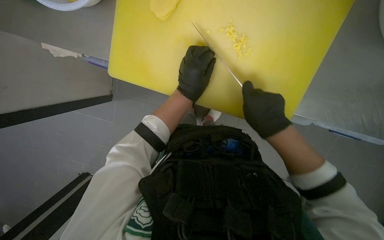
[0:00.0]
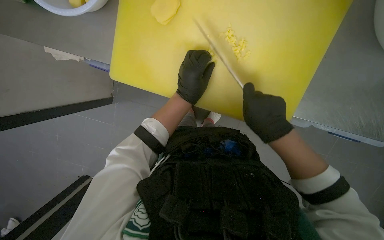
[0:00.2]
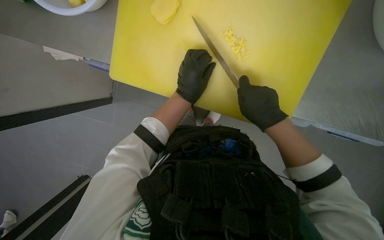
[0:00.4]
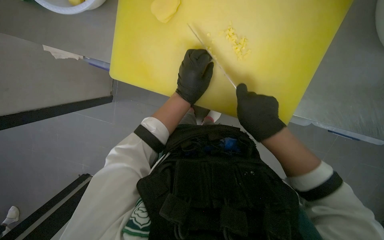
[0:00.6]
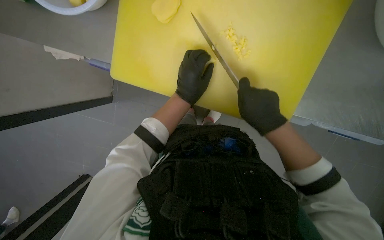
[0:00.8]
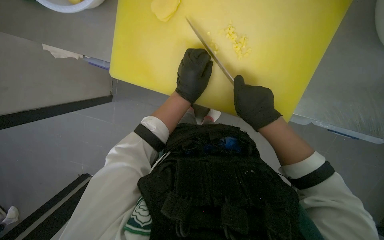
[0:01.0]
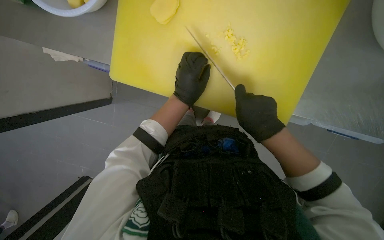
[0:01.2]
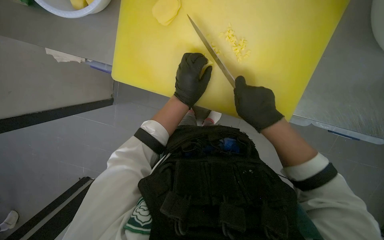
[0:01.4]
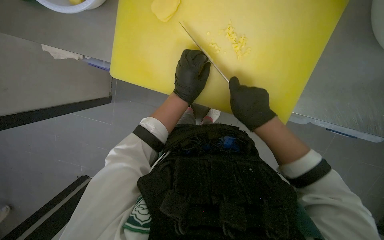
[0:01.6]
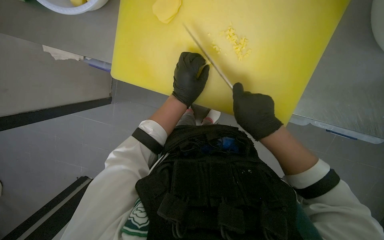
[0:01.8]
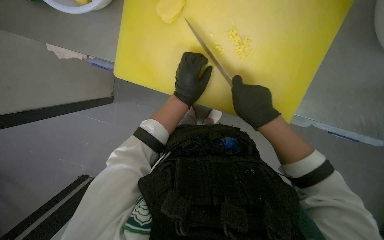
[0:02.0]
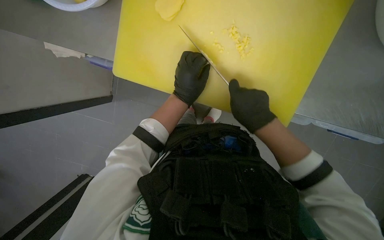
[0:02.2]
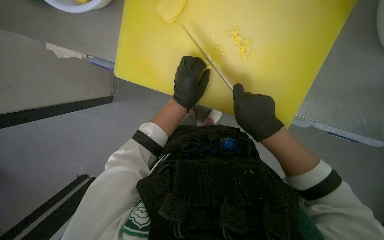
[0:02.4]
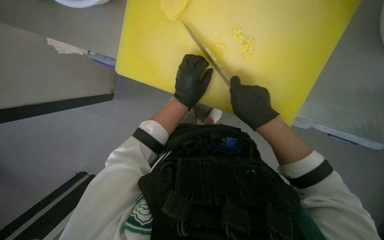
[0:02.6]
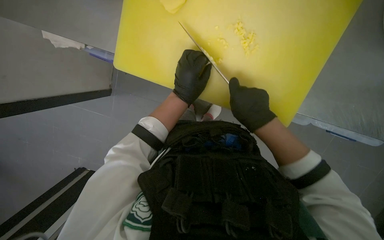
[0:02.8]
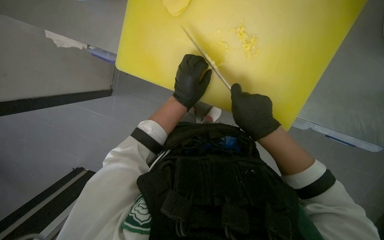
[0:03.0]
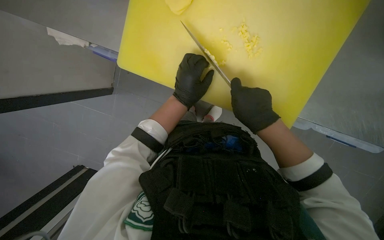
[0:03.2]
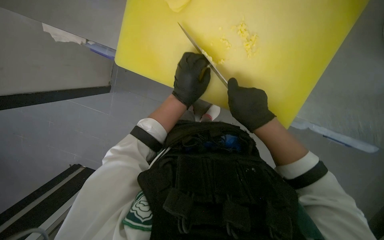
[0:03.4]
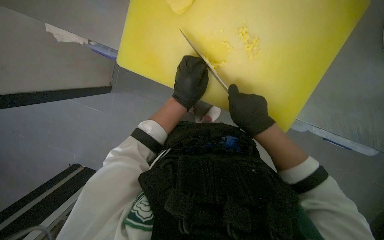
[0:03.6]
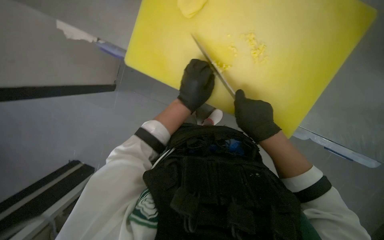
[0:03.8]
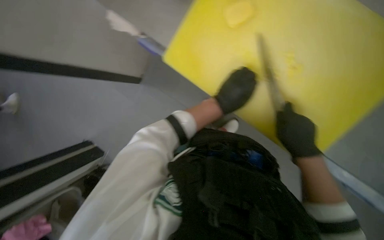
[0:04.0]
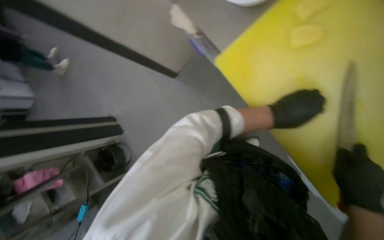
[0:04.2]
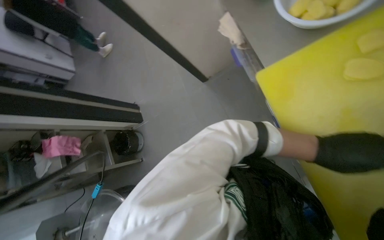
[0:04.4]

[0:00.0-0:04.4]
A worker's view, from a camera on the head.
Job: preparing food.
The whole recording: Dicing potatoes. The worker dices potatoes into small pieces on a yellow cutting board.
0:00.0 to 0:03.0: The hands work in one place, with small movements.
0:03.0 to 0:04.4: The wearer looks about 50 degrees further to the left.

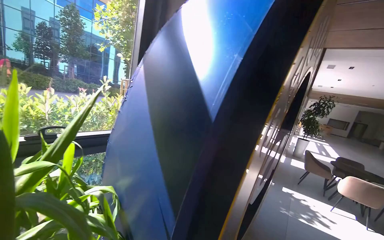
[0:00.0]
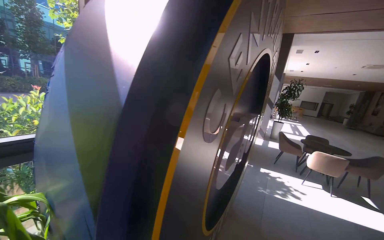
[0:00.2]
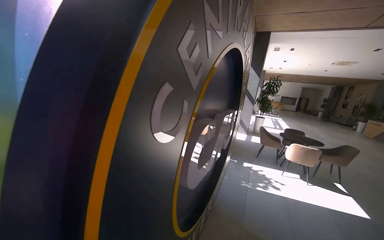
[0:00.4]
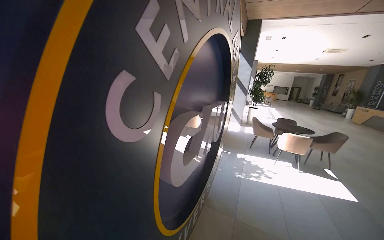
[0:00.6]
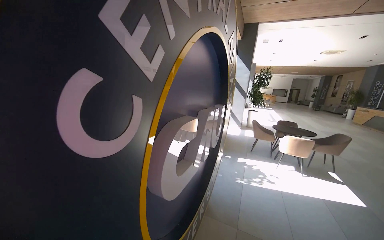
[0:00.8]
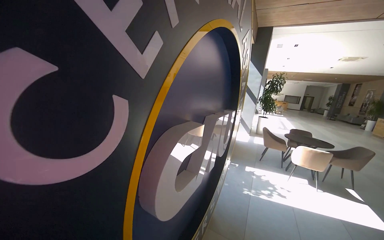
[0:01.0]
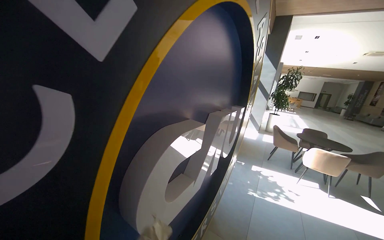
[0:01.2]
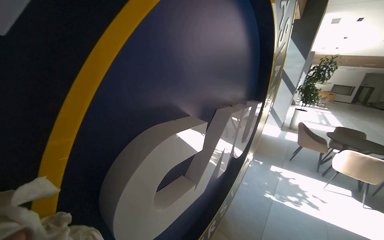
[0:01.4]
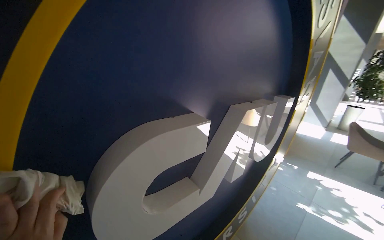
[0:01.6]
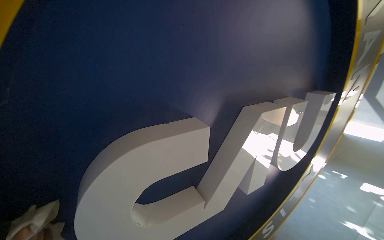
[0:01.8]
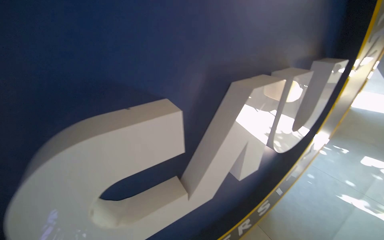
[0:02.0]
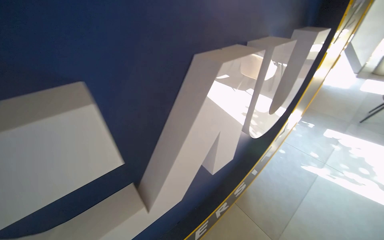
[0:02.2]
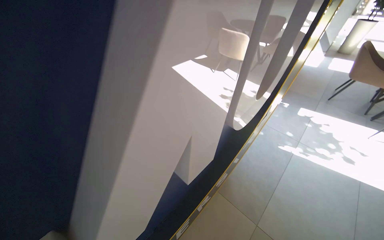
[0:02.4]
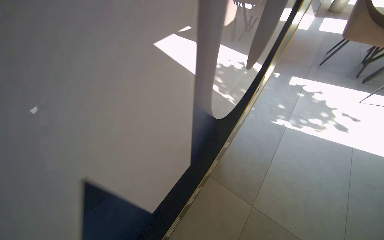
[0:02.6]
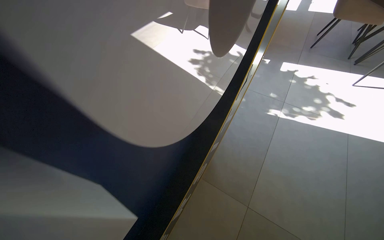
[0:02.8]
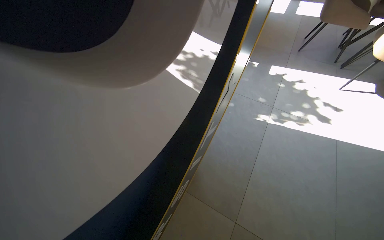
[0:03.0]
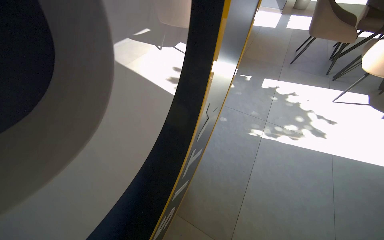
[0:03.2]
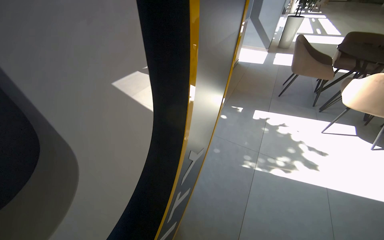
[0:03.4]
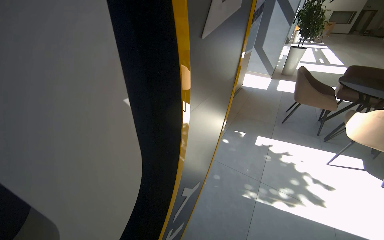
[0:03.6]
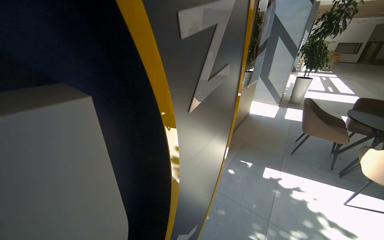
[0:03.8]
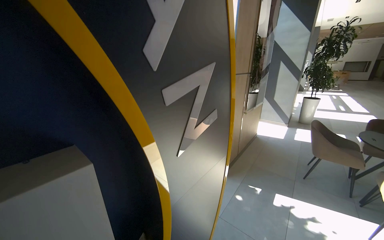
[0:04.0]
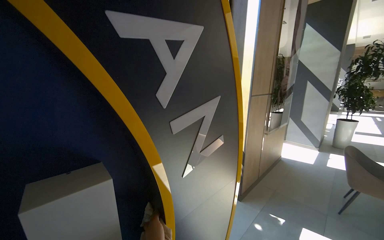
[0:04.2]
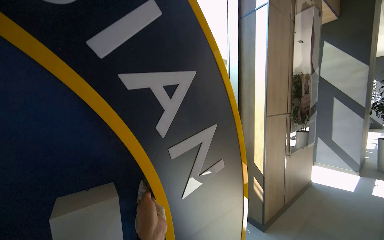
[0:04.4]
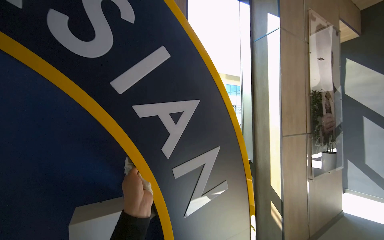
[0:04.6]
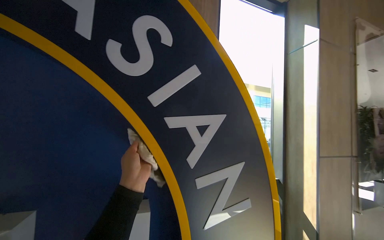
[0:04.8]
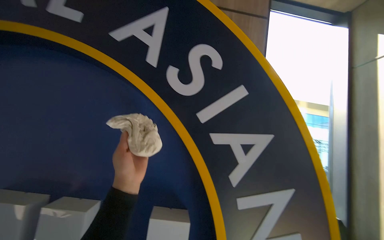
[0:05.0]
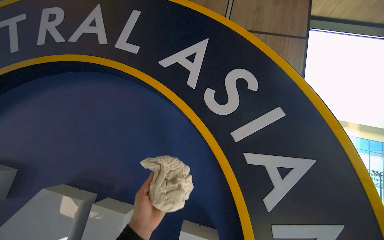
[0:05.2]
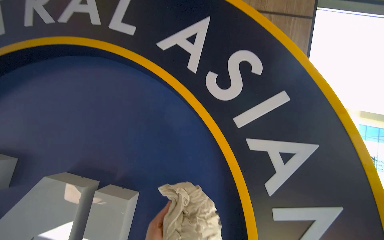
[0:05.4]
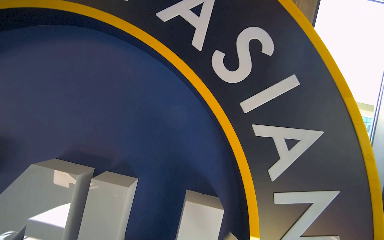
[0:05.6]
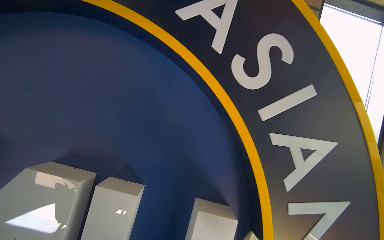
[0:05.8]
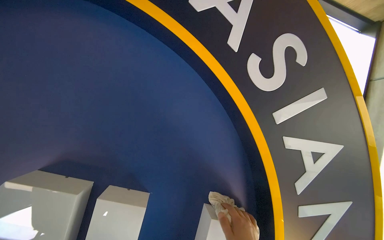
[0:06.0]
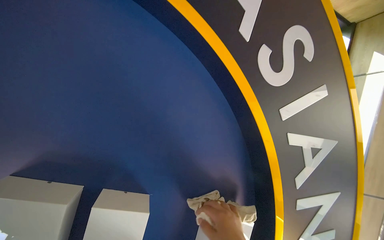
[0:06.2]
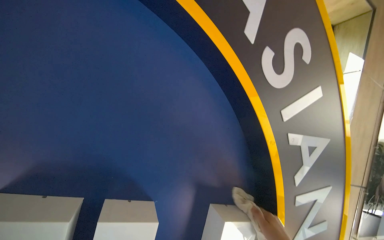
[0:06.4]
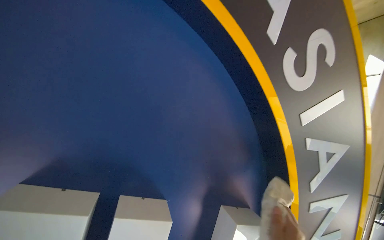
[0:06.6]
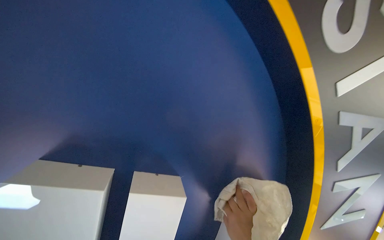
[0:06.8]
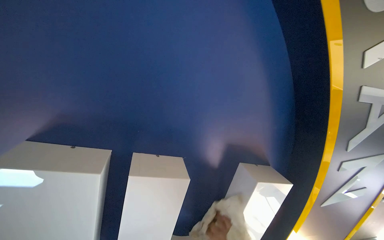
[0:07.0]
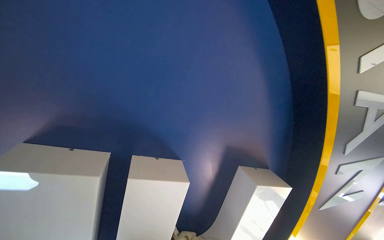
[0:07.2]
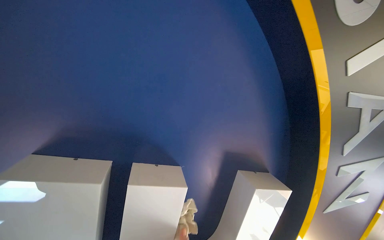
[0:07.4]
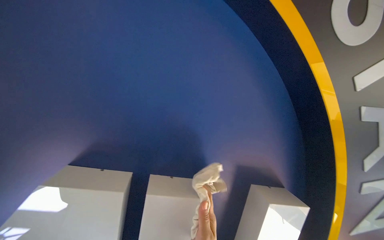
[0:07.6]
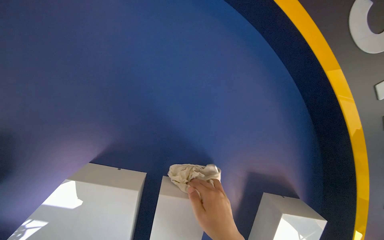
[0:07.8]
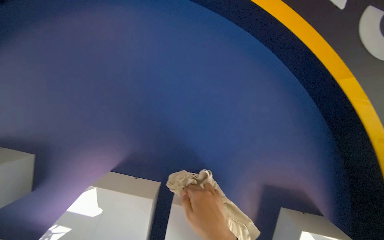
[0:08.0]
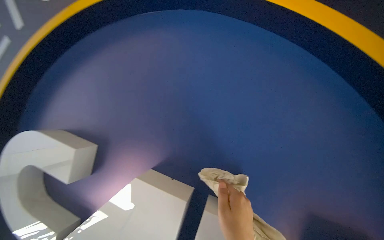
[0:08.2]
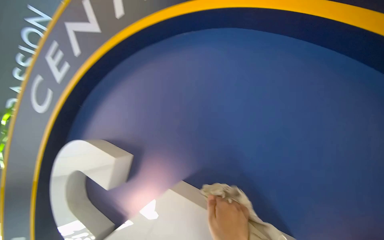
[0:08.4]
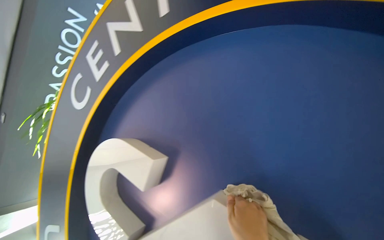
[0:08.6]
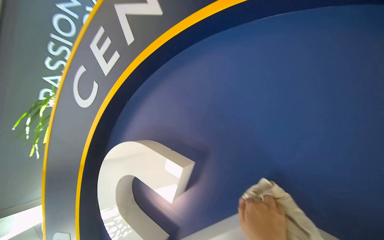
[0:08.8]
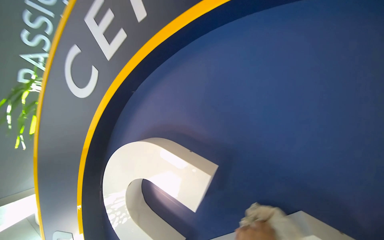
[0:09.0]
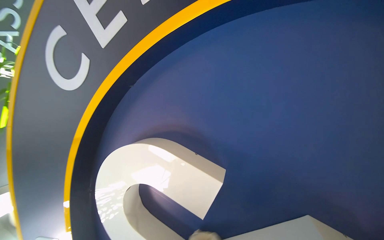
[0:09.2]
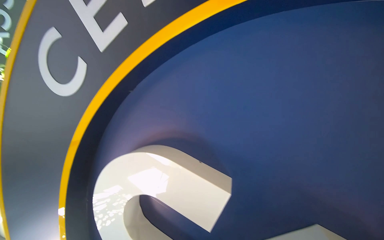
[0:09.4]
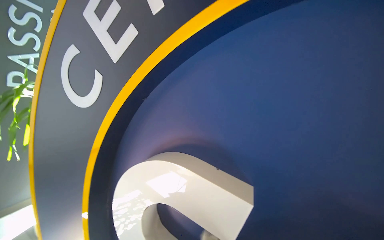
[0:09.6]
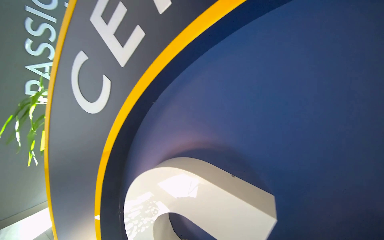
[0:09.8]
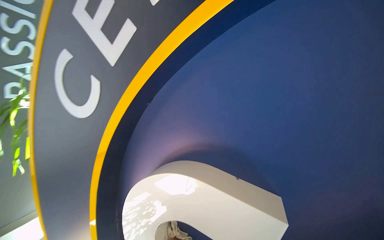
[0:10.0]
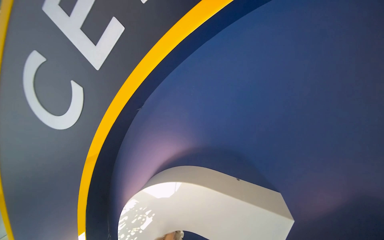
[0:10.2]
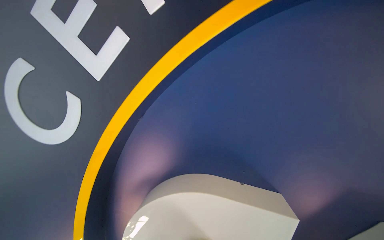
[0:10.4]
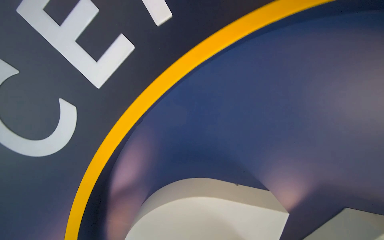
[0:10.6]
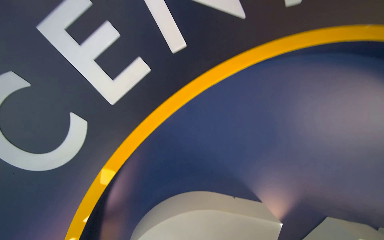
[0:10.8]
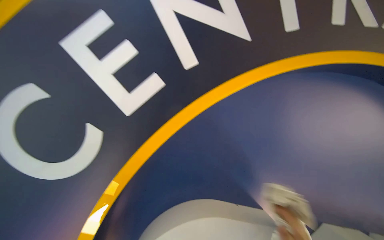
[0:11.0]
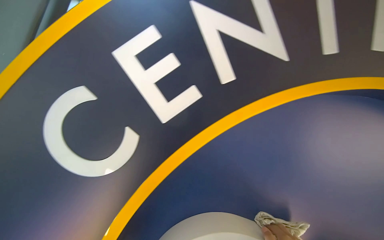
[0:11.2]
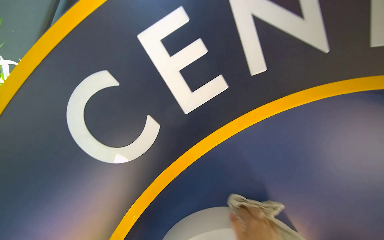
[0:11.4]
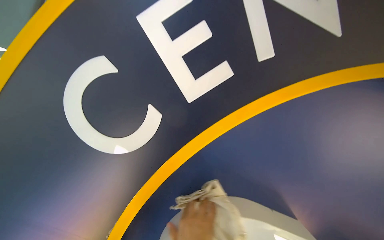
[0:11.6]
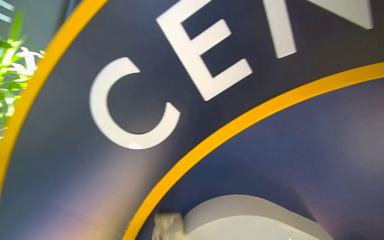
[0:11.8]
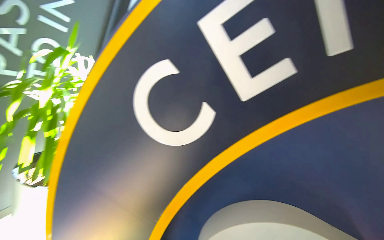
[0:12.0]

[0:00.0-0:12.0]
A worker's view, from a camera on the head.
Job: wiping surfaces.
The whole recording: Cleaning large circular sign. The worker wipes down the large circular sign in the lobby with a cloth.
0:00.0 to 0:01.6: The head travels about 90 cm.
0:01.6 to 0:03.0: The head travels some 1 m. The head turns to the right by approximately 25 degrees. The view tips downward by some 30 degrees.
0:03.0 to 0:04.4: The camera travels approximately 60 cm. The view swings about 20 degrees to the left. The view tips upward by roughly 50 degrees.
0:04.4 to 0:06.0: The head rotates some 30 degrees to the left.
0:07.6 to 0:09.0: The wearer looks approximately 35 degrees further to the left.
0:09.0 to 0:10.4: The wearer's head swings approximately 20 degrees to the right.

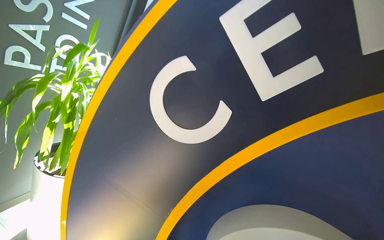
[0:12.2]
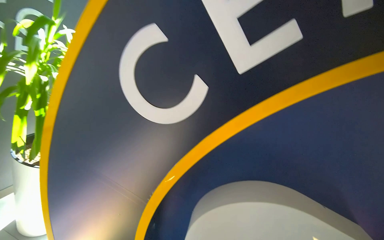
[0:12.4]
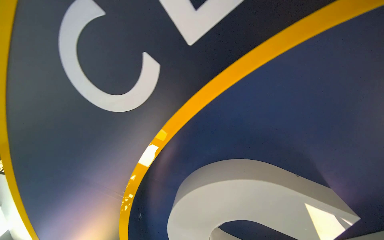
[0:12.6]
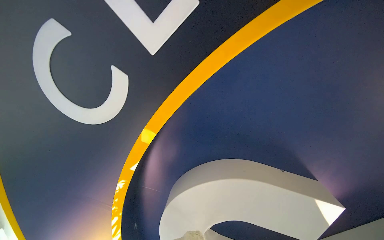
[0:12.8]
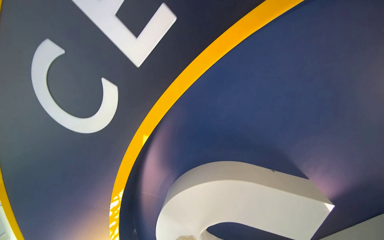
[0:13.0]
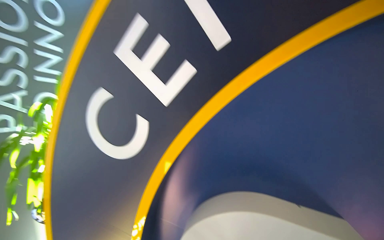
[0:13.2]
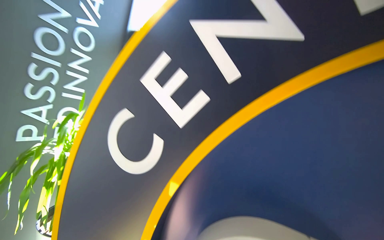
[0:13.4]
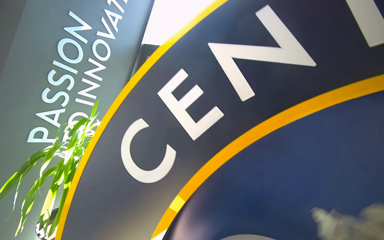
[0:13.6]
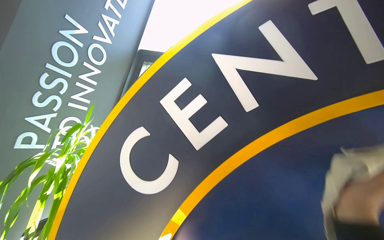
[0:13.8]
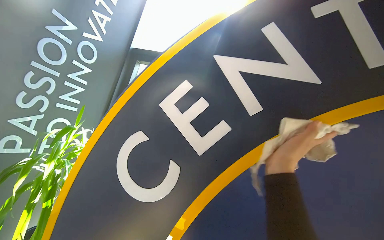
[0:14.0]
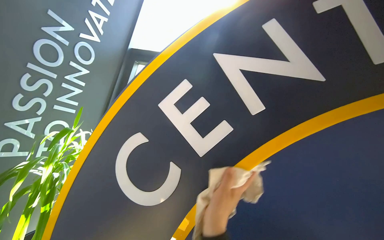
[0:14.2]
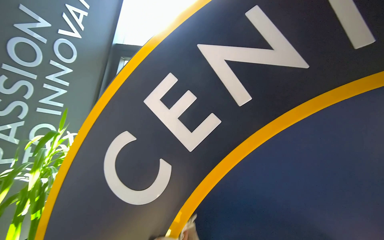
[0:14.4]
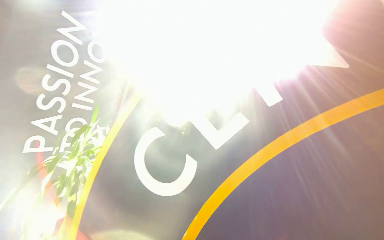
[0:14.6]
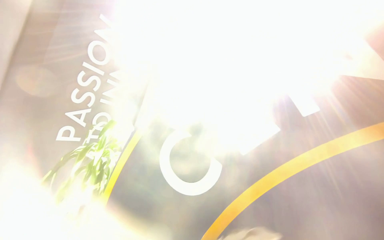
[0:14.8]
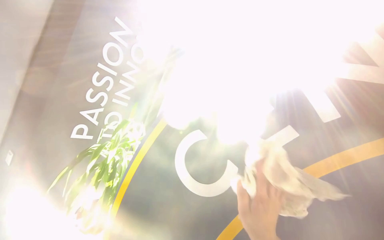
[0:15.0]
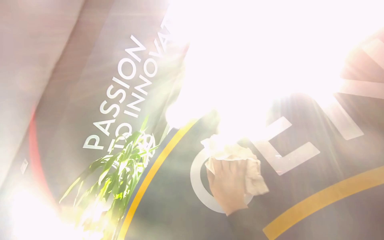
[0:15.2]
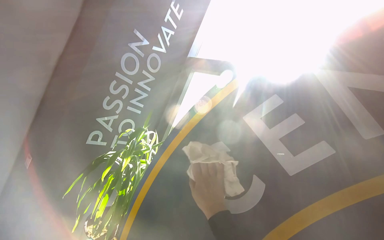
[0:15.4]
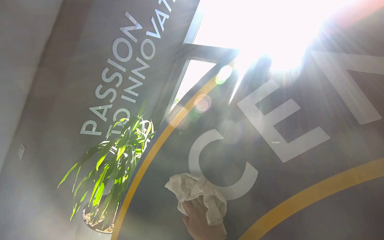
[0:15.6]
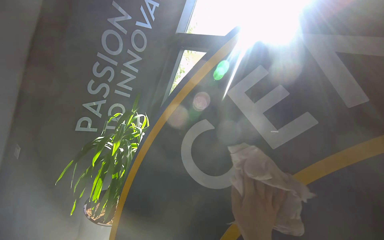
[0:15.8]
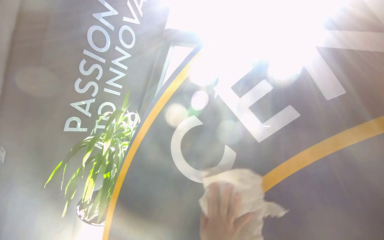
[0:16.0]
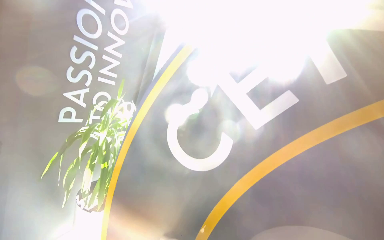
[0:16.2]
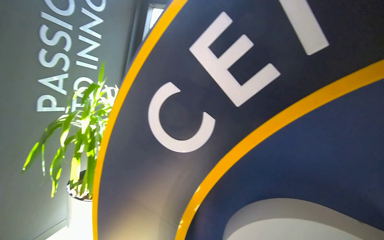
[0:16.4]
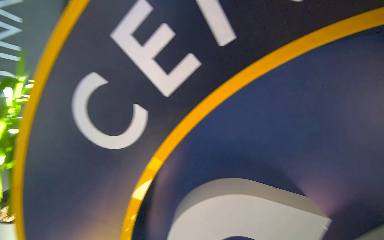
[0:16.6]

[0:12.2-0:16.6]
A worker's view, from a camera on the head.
Job: wiping surfaces.
The whole recording: Cleaning large circular sign. The worker wipes down the large circular sign in the lobby with a cloth.
0:12.2 to 0:13.6: The camera pitches upward, by roughly 15 degrees.
0:15.2 to 0:16.6: The wearer's head swings about 25 degrees to the right. The view tilts some 20 degrees downward.
